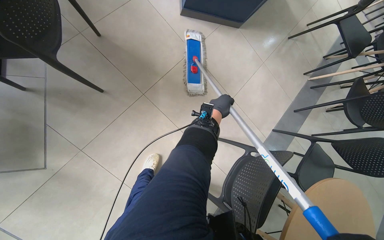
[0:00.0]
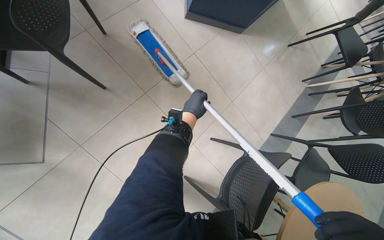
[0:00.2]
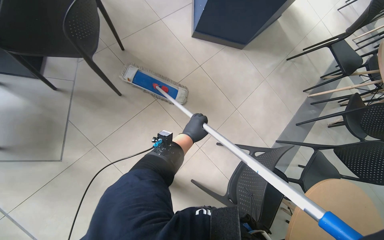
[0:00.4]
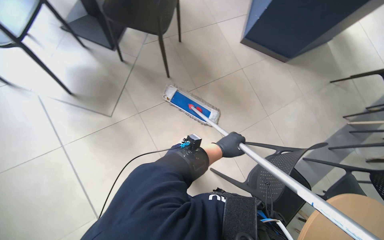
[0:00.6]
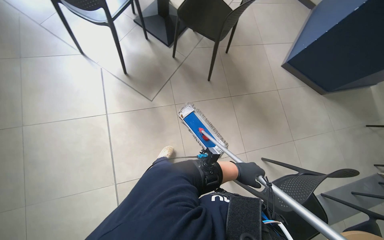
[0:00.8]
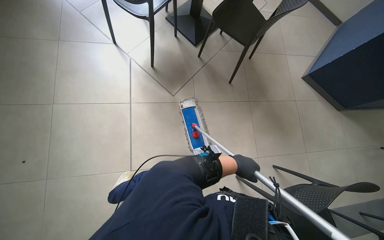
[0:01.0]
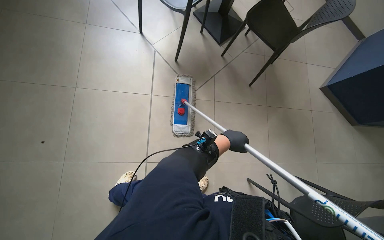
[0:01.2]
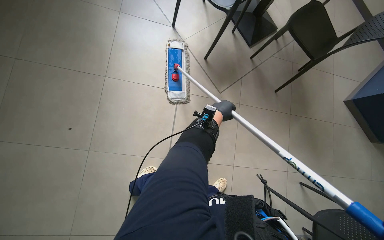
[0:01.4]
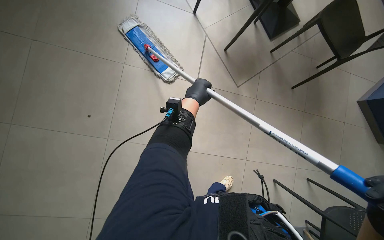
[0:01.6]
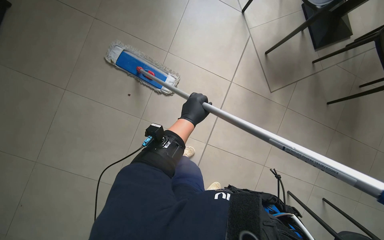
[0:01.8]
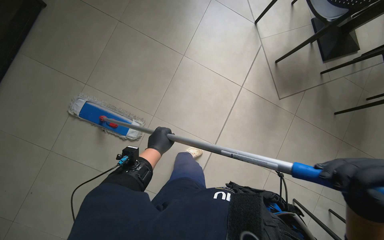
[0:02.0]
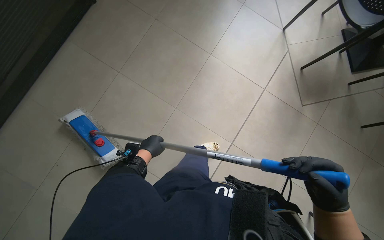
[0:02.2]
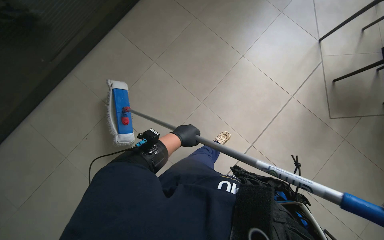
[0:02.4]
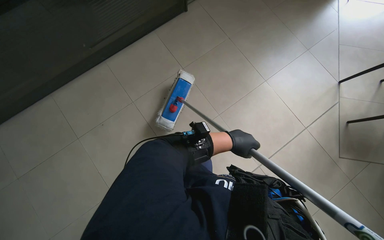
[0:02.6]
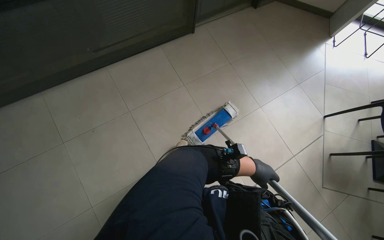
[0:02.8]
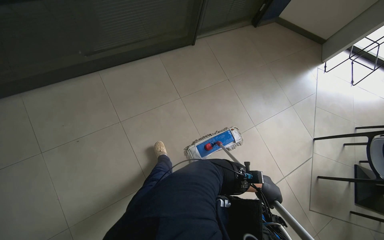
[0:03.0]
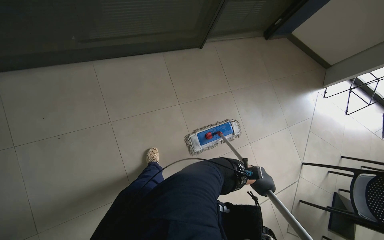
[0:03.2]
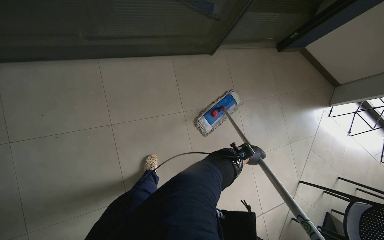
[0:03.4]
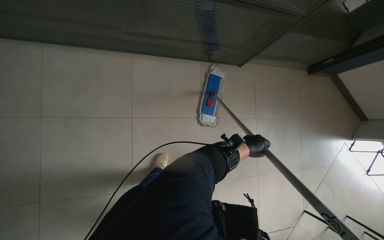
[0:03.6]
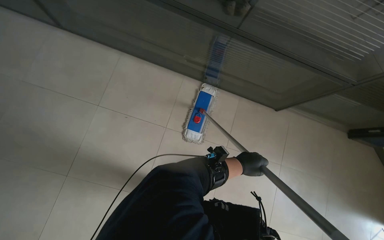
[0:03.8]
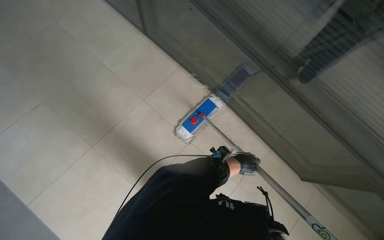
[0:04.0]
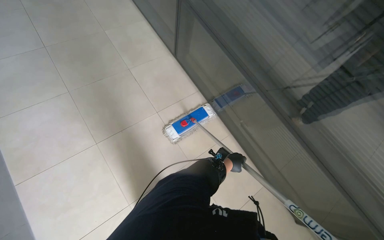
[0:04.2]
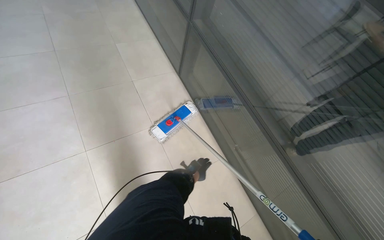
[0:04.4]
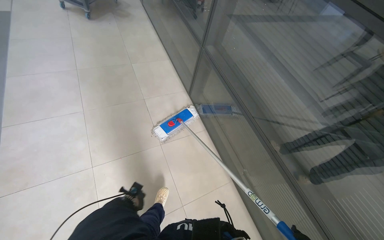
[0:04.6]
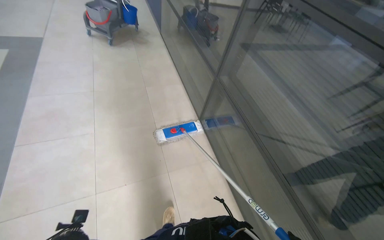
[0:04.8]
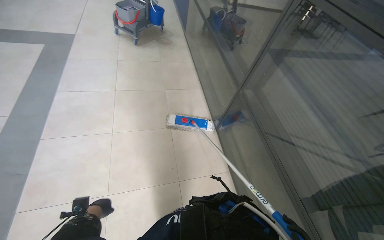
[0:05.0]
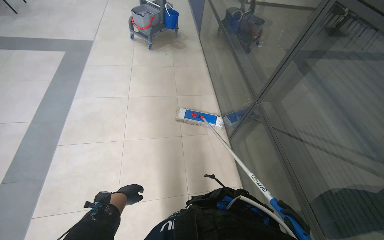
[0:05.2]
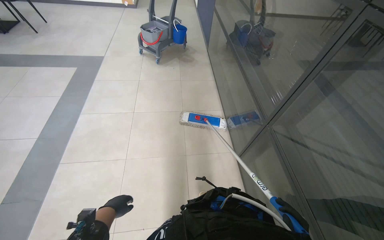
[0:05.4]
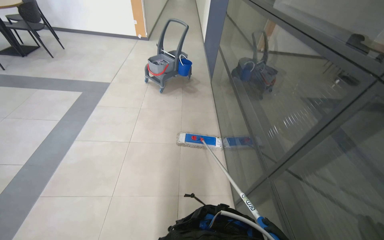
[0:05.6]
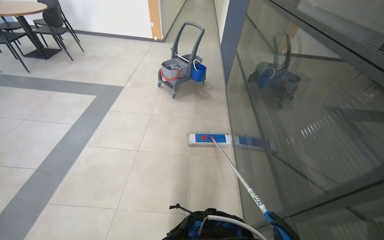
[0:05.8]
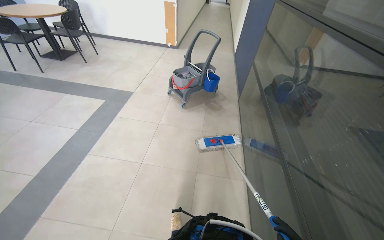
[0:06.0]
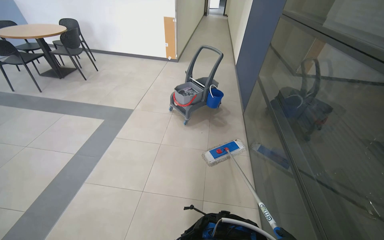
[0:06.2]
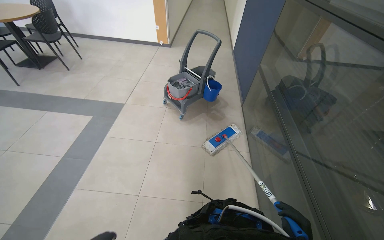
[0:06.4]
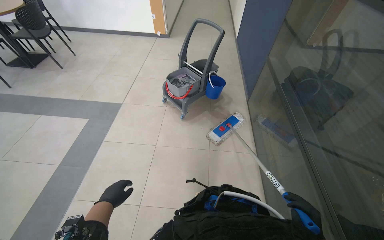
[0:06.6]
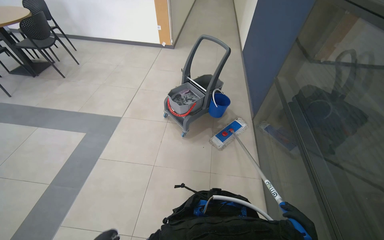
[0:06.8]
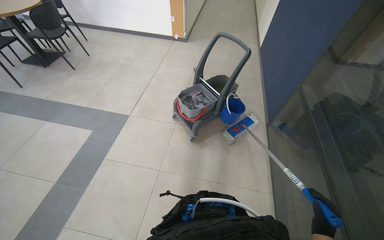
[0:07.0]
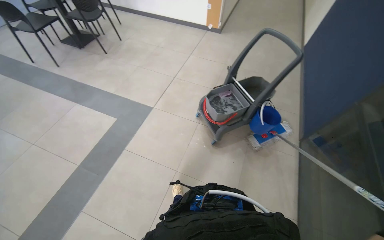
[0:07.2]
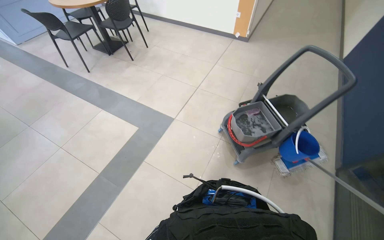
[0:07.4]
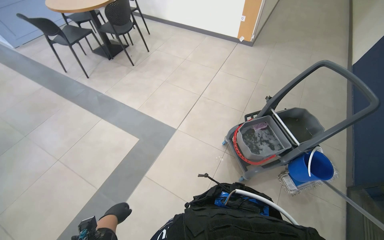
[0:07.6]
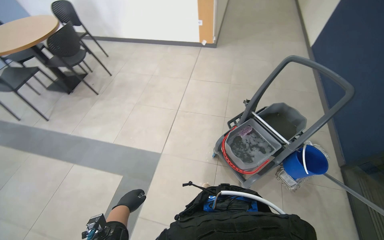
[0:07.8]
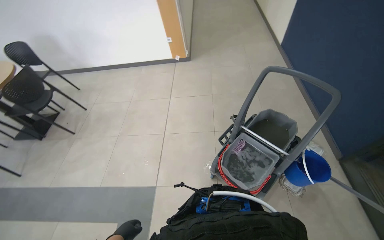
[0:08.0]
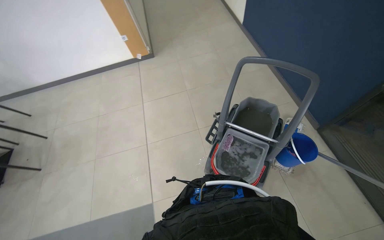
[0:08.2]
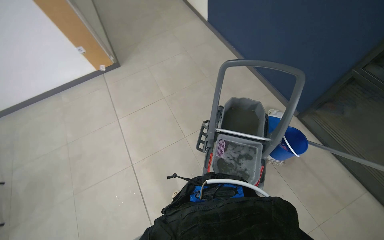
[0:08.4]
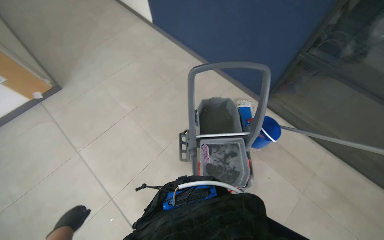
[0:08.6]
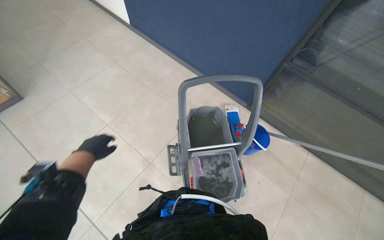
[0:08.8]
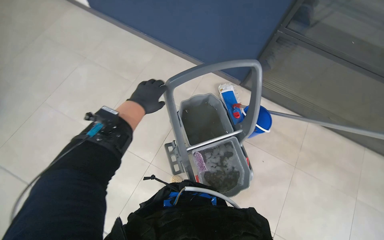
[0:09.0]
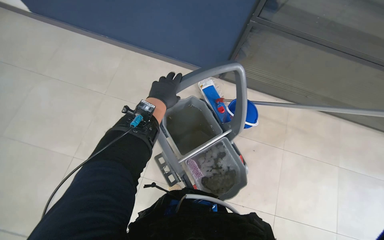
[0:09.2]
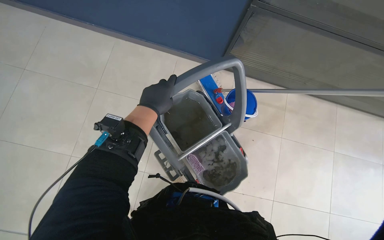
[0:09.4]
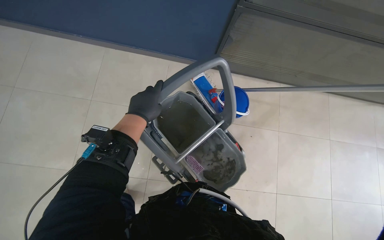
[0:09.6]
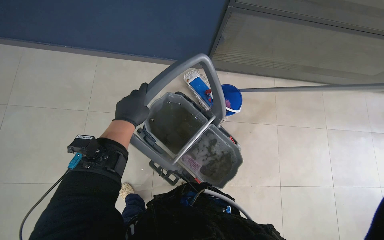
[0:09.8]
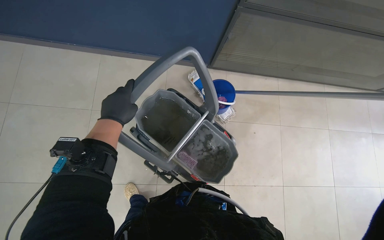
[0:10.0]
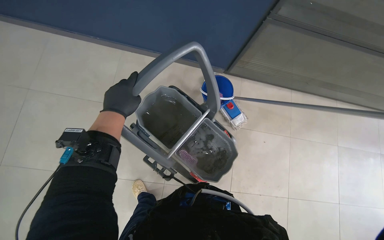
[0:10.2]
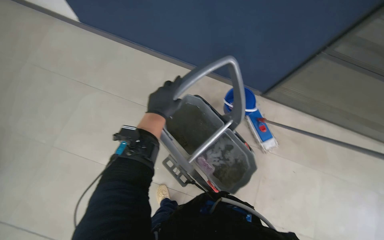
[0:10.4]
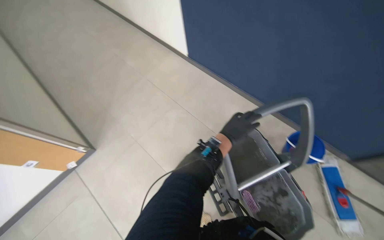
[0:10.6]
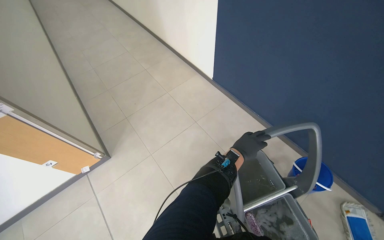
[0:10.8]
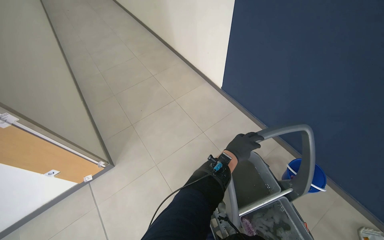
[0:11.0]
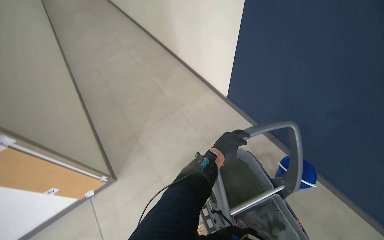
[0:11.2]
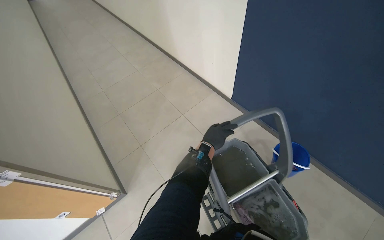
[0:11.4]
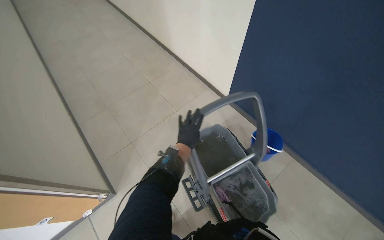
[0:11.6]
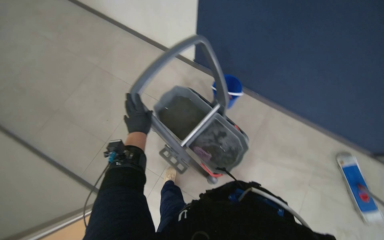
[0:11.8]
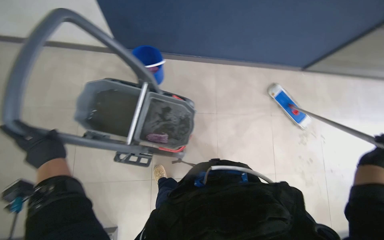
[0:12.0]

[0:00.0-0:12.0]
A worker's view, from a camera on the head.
Job: mopping floor.
The whole recording: Mopping cafe floor. The worker mops the cafe floor, moving around tables and chairs, and periodically cleans the mop head in a bucket.
0:00.0 to 0:01.6: The head travels about 1 m. The head turns to the left by approximately 60 degrees. The camera pitches upward, by about 15 degrees.
0:01.6 to 0:03.0: The scene rotates clockwise by roughly 35 degrees.
0:03.0 to 0:04.4: The head travels roughly 40 cm. The scene rotates clockwise by roughly 40 degrees.
0:04.4 to 0:06.0: The head travels about 70 cm. The head turns to the left by about 40 degrees. The view tips upward by some 25 degrees.
0:06.0 to 0:07.6: The wearer moves approximately 1.5 m. The wearer's head swings some 20 degrees to the left.
0:07.6 to 0:09.0: The wearer moves roughly 90 cm. The head turns to the right by approximately 90 degrees.
0:10.4 to 0:12.0: The scene turns some 30 degrees counterclockwise in the picture.

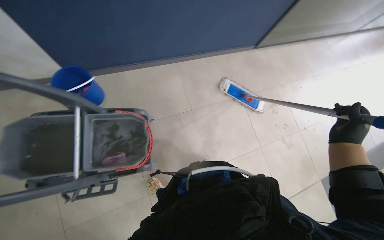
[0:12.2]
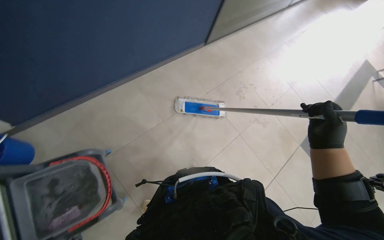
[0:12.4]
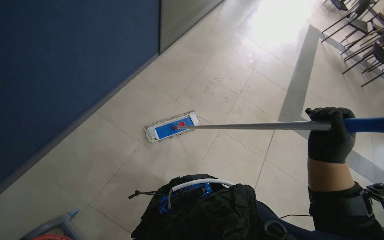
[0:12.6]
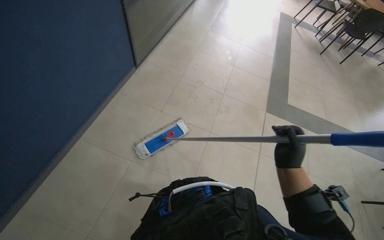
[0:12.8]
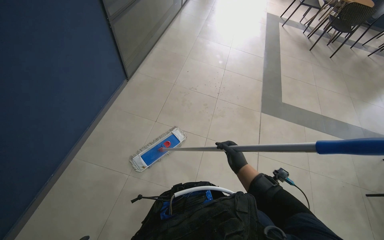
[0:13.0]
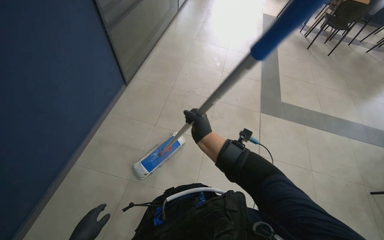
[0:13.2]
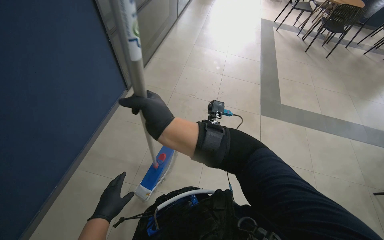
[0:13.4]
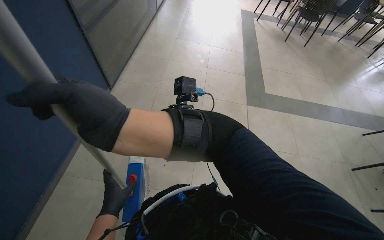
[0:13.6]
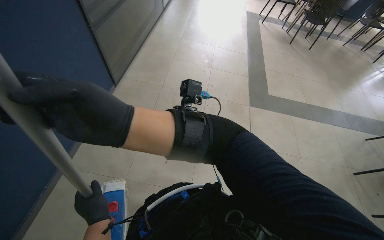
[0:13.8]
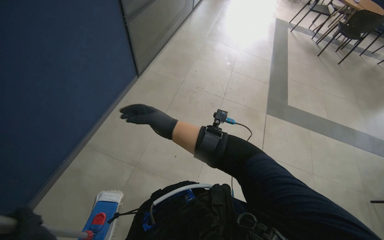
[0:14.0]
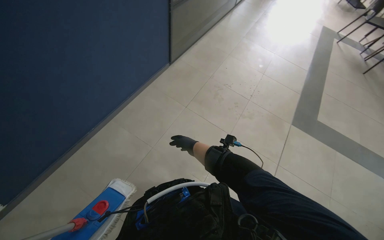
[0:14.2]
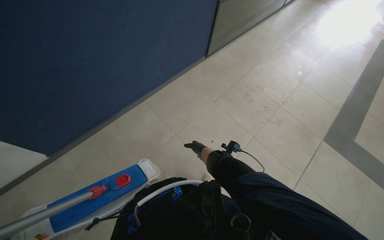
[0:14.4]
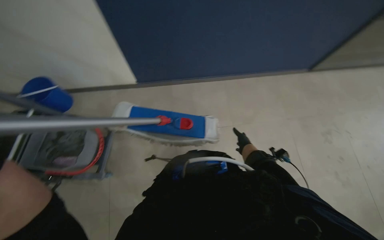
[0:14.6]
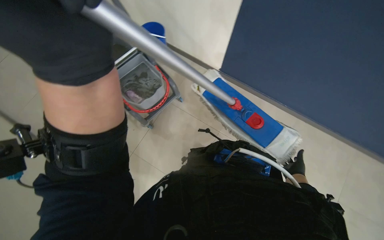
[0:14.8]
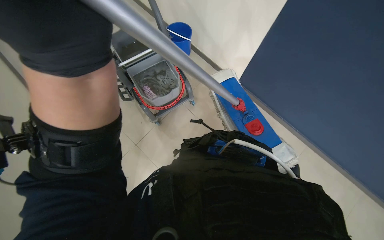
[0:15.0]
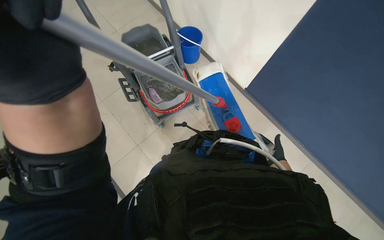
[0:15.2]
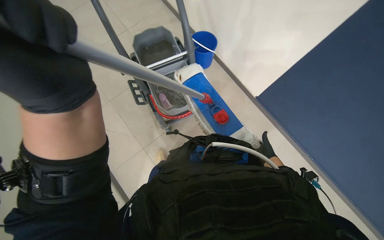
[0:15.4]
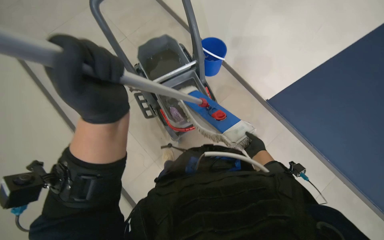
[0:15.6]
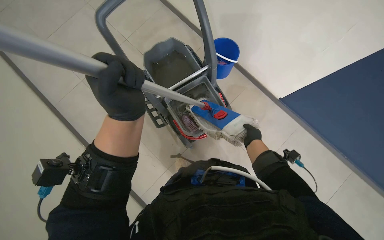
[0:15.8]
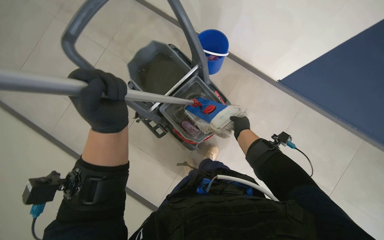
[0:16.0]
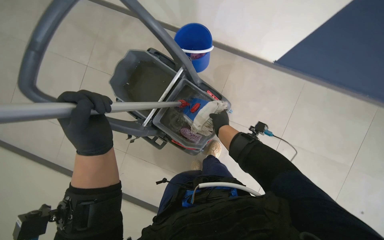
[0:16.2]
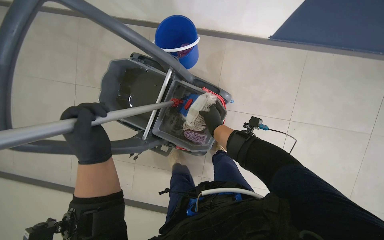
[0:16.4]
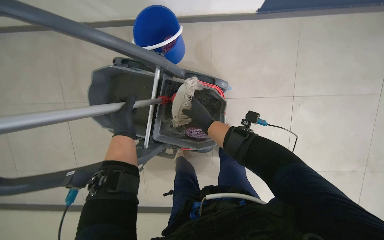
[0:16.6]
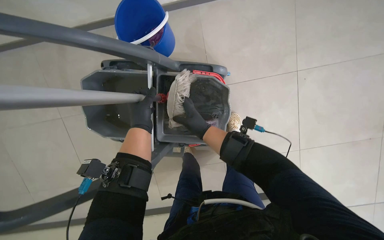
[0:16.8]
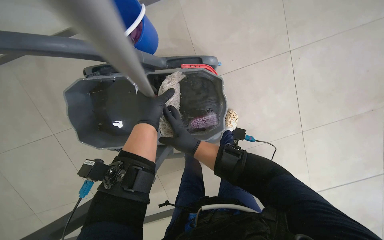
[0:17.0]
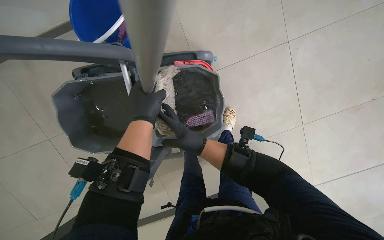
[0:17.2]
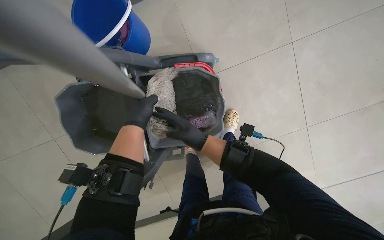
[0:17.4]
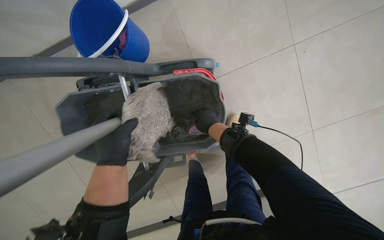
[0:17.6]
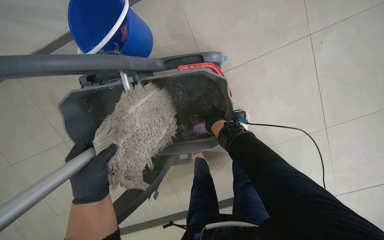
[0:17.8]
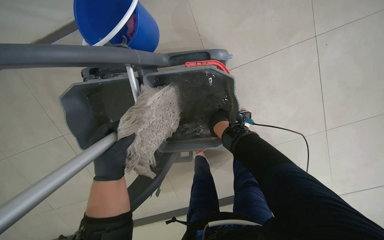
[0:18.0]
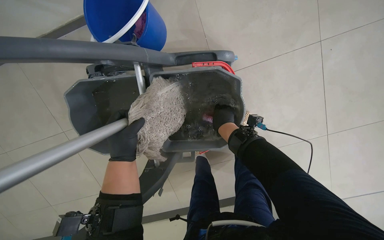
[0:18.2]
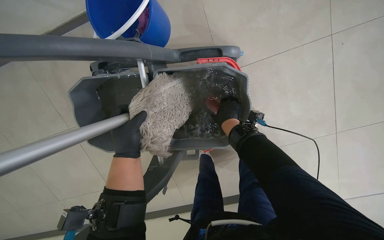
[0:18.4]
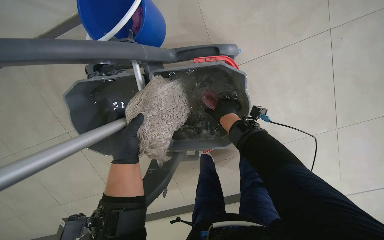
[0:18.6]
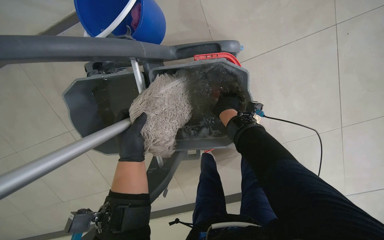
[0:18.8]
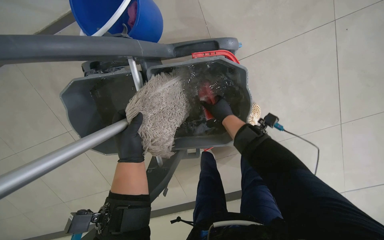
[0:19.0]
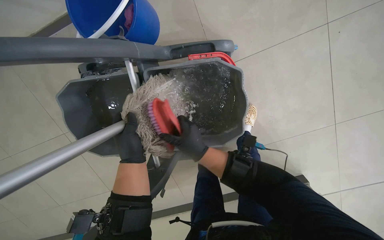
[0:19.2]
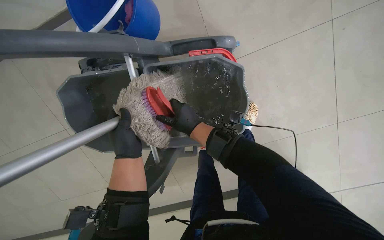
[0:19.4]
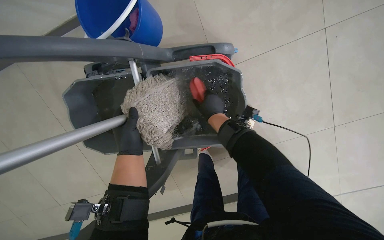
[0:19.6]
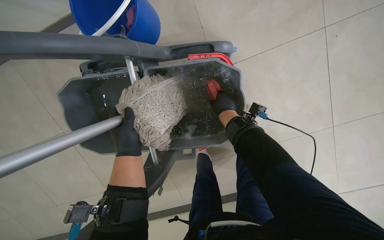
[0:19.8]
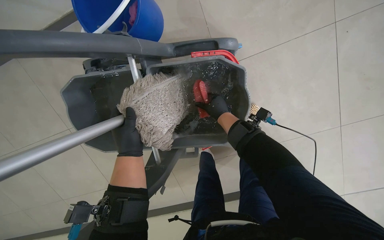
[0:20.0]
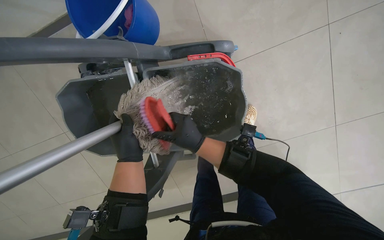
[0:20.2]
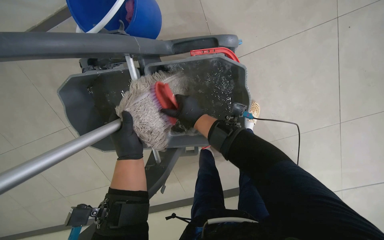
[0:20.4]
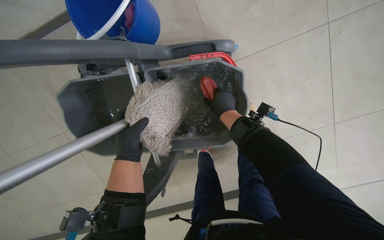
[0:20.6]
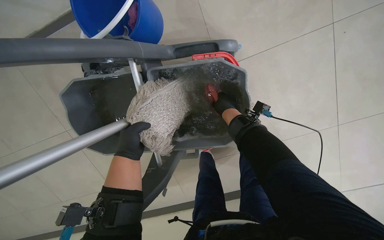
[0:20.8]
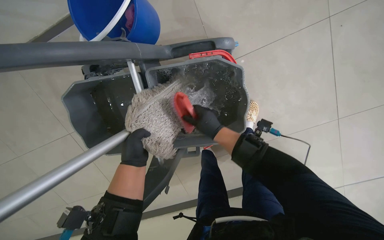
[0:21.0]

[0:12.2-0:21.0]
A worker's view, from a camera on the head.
Job: mopping floor.
The whole recording: Mopping cafe floor. The worker mops the cafe floor, moving around tables and chairs, and periodically cleans the mop head in a bucket.
0:12.2 to 0:13.6: The right hand shifts some 30 cm to the left, nearer to the camera and up the picture.
0:13.6 to 0:15.2: The wearer's head swings roughly 80 degrees to the left.
0:15.2 to 0:16.6: The camera sweeps to the left, by some 20 degrees. The scene rotates counterclockwise by roughly 35 degrees.
0:16.6 to 0:18.0: The view tips downward by roughly 15 degrees. The right hand heads farther from the camera, covering some 15 cm.
0:18.0 to 0:19.6: The right hand travels nearer to the camera and back again, roughly 10 cm each way.
0:19.6 to 0:21.0: The right hand goes nearer to the camera and returns, about 10 cm each way; the left hand goes approximately 10 cm farther from the camera.
